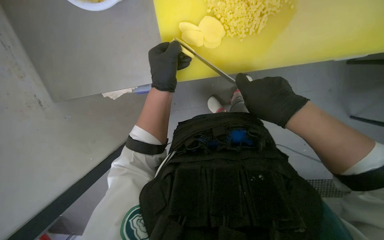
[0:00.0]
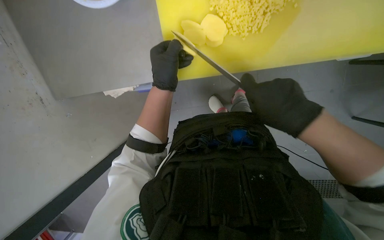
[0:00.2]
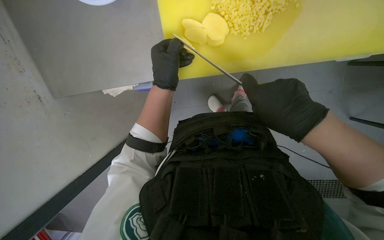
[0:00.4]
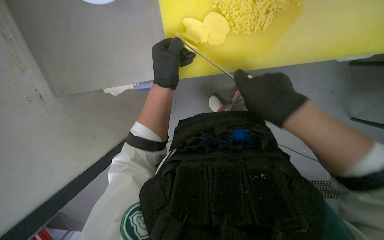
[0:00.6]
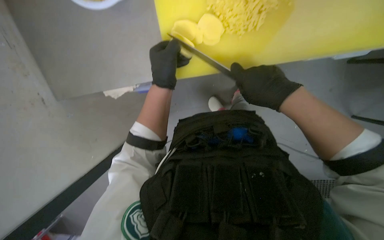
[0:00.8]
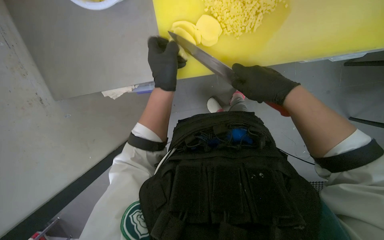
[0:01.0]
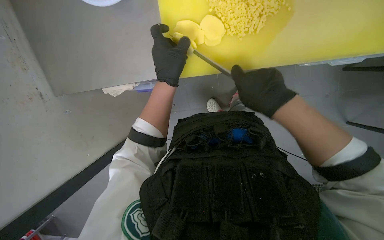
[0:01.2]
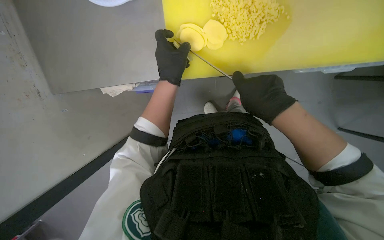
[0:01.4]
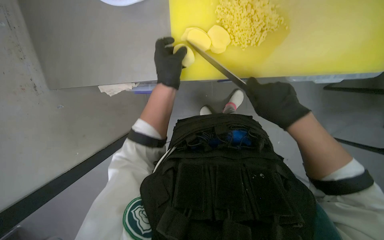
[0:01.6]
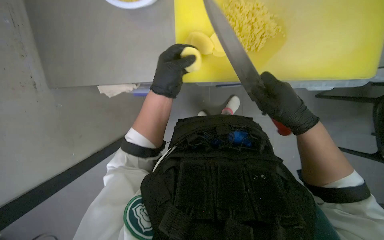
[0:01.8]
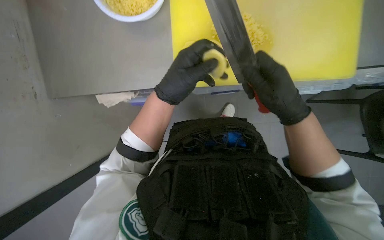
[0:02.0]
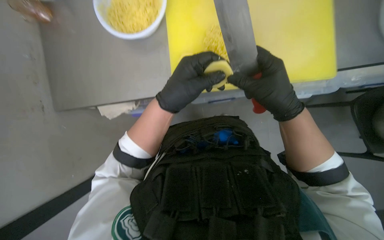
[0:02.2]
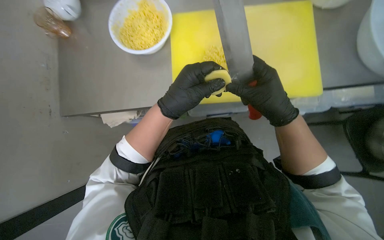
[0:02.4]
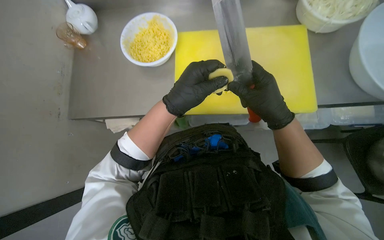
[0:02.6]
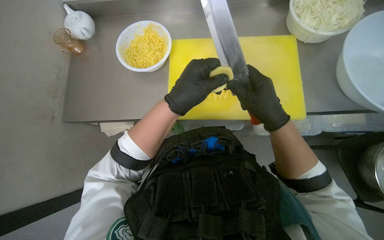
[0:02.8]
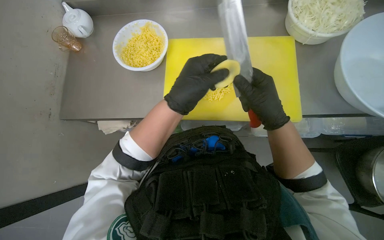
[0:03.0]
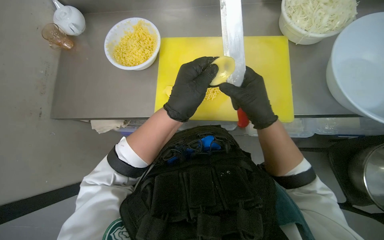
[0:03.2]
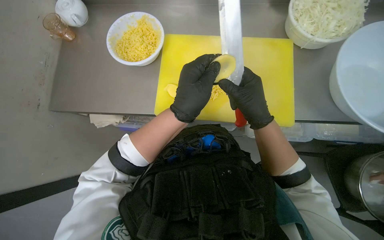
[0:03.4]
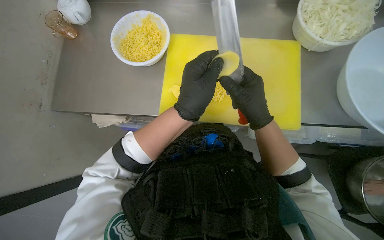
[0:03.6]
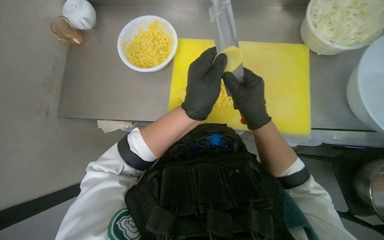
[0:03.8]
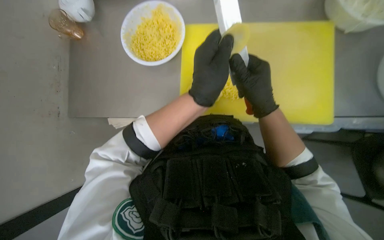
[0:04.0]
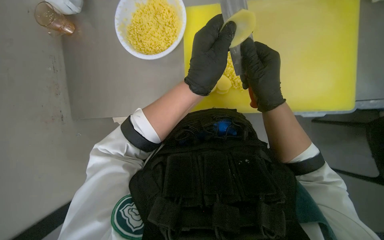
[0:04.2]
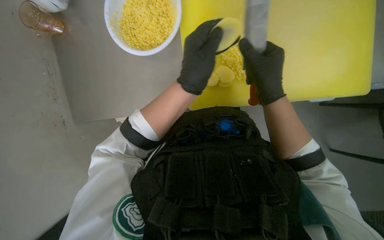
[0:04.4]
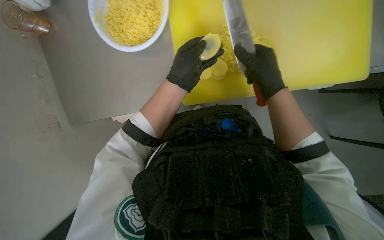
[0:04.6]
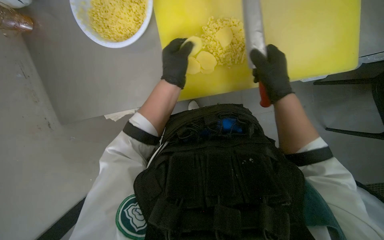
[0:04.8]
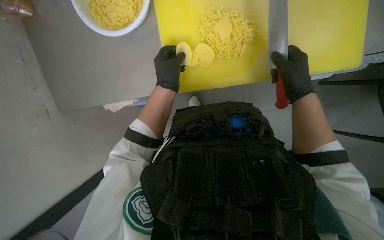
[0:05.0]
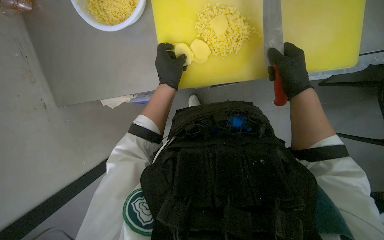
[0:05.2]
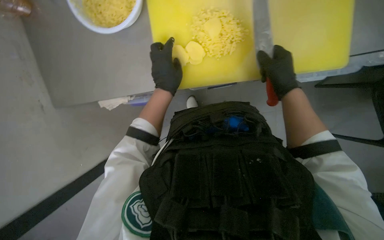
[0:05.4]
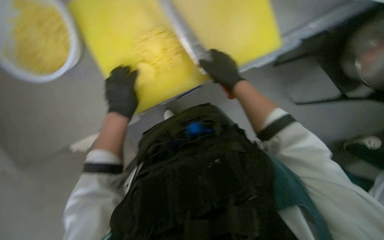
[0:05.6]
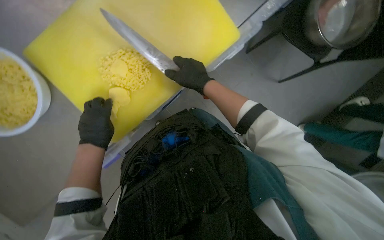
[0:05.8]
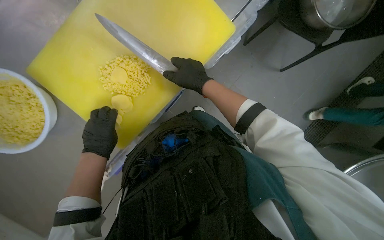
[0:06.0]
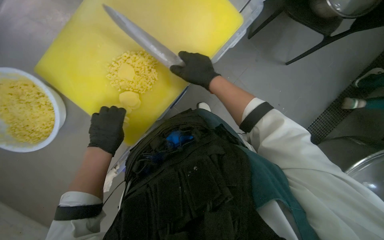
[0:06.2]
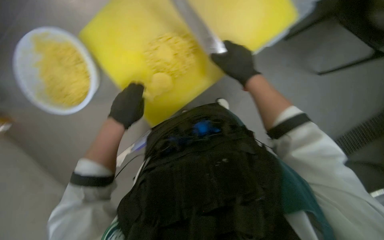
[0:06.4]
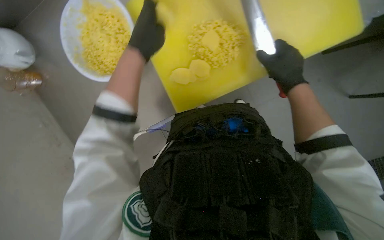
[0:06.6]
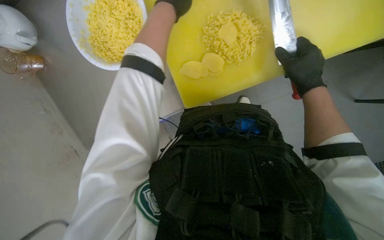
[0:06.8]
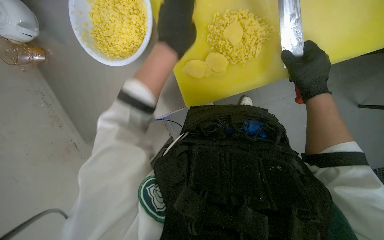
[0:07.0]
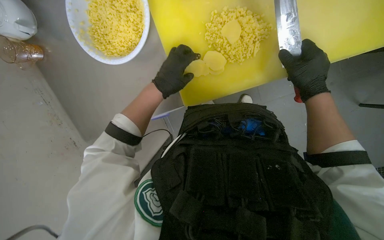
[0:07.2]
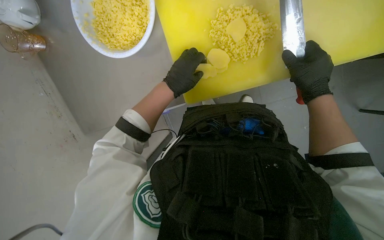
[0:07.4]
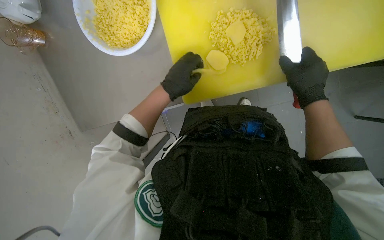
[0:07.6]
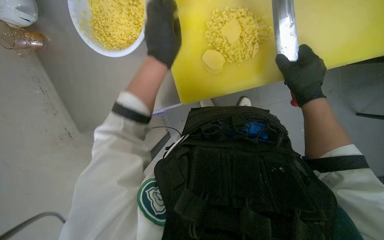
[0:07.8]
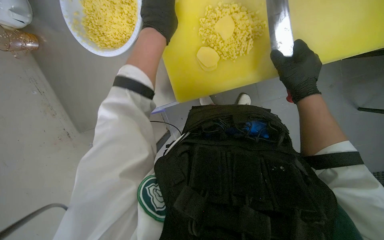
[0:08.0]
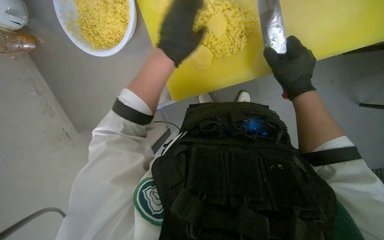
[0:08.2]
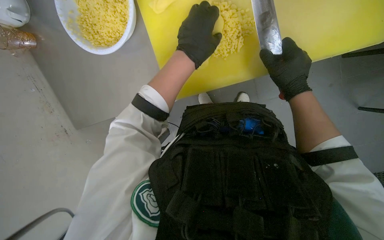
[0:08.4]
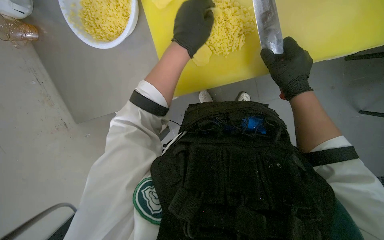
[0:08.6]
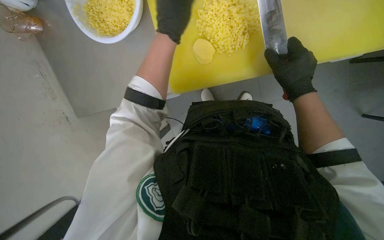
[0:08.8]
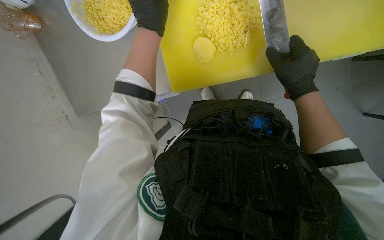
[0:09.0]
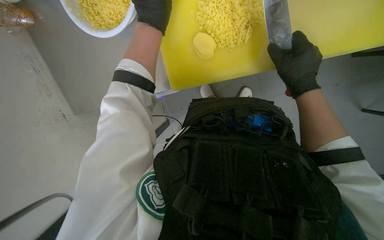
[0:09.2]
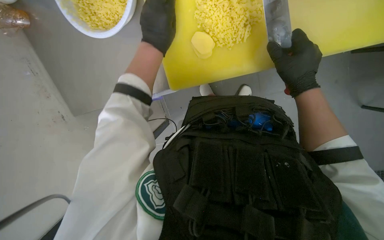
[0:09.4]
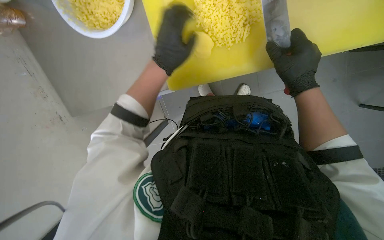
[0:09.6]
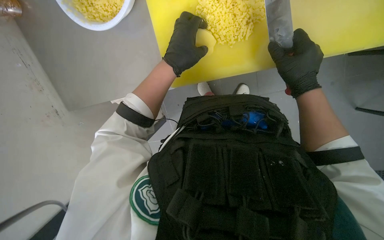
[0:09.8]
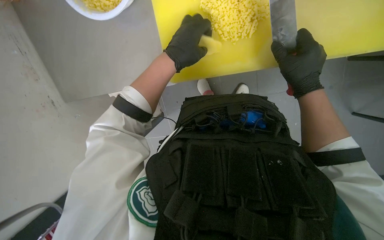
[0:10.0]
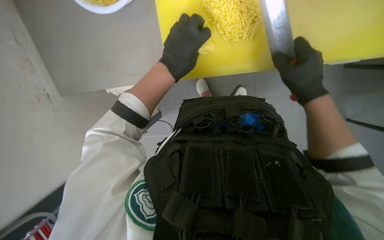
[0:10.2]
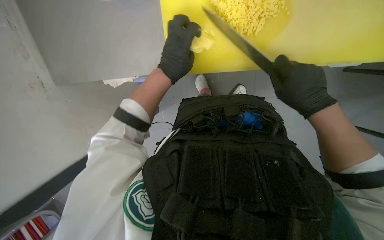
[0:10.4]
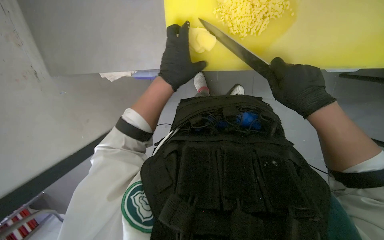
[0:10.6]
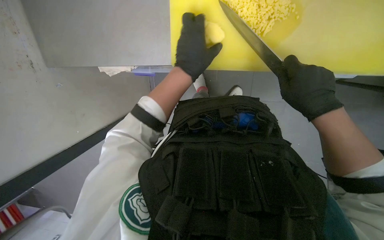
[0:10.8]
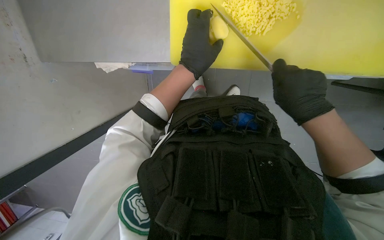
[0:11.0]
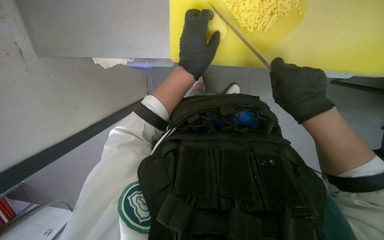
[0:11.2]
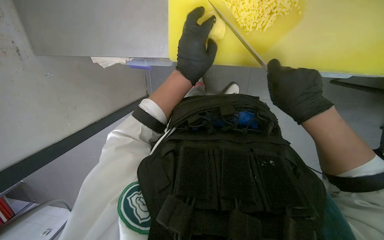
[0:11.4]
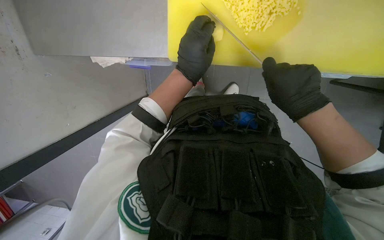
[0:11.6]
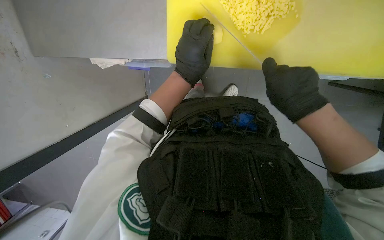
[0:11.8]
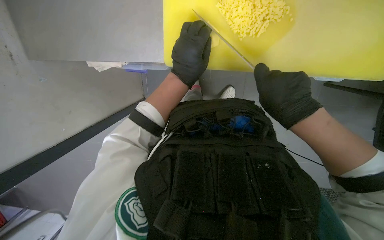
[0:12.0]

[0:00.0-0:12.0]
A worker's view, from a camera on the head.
Job: preparing food.
The whole recording: Slicing and dicing potatoes. The worker slices and dices potatoes on a yellow cutting board, then transfers them to a white bowl.
0:00.0 to 0:01.6: The hands are busy where they are.
0:01.6 to 0:03.0: The camera pitches upward, by about 30 degrees. The left hand heads nearer to the camera, covering roughly 20 cm.
0:03.0 to 0:04.4: The hands are busy where they are.
0:04.4 to 0:06.0: The scene turns about 40 degrees counterclockwise in the picture.
0:06.0 to 0:07.6: The scene turns about 35 degrees clockwise in the picture.
0:07.6 to 0:09.0: The left hand moves up and down the picture over about 15 cm, changing direction 2 times.
0:09.0 to 0:10.4: The left hand heads down the picture, covering roughly 15 cm.
0:10.4 to 0:12.0: The hands are busy where they are.

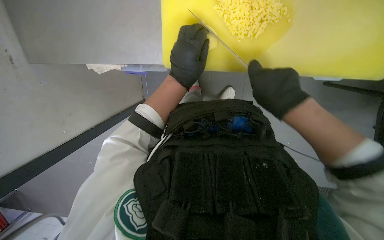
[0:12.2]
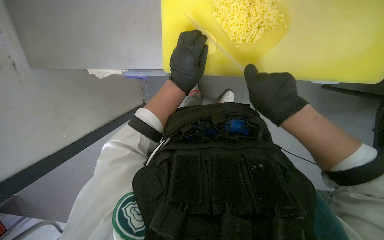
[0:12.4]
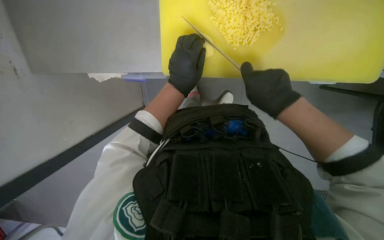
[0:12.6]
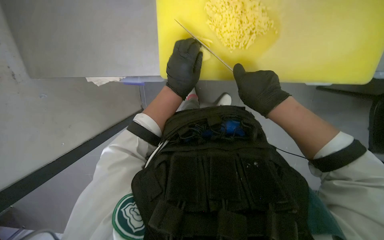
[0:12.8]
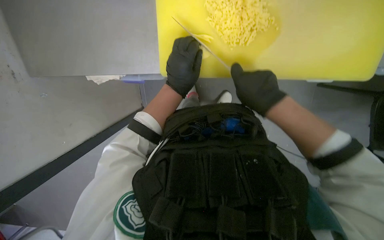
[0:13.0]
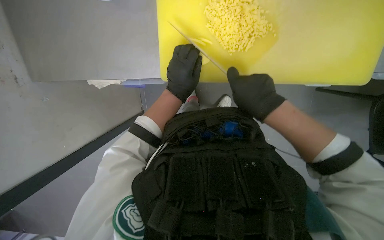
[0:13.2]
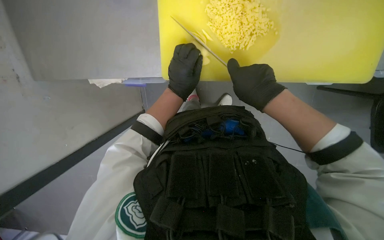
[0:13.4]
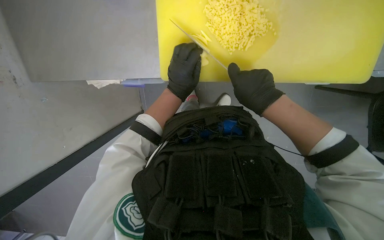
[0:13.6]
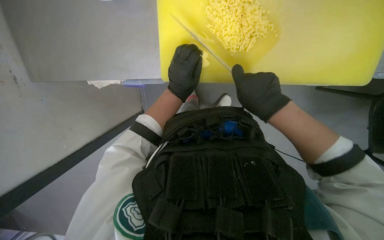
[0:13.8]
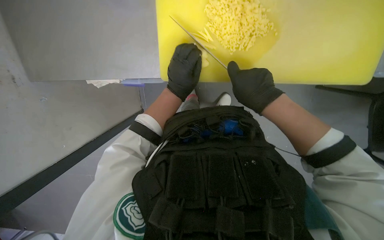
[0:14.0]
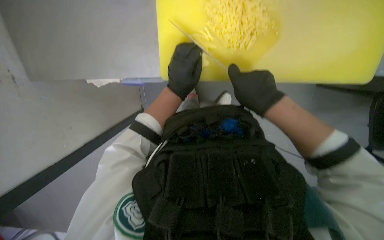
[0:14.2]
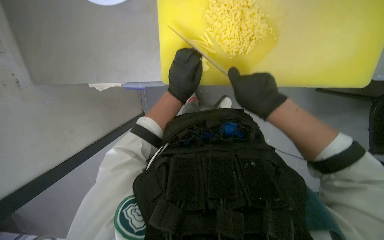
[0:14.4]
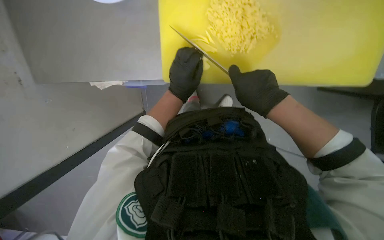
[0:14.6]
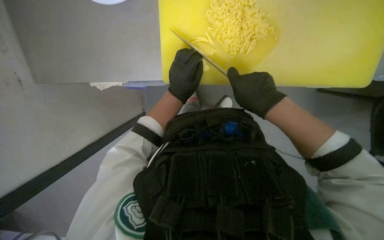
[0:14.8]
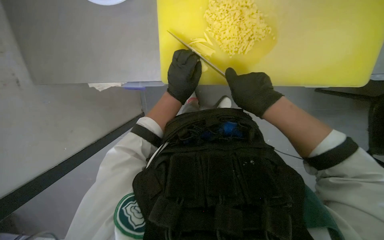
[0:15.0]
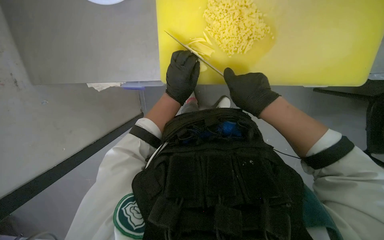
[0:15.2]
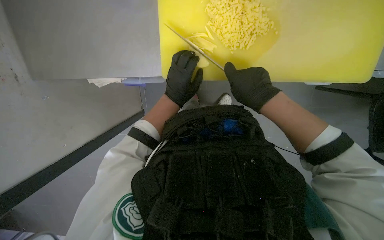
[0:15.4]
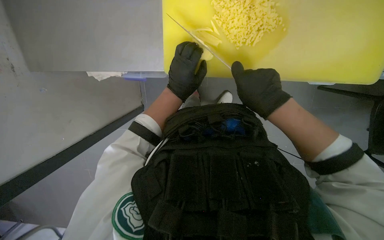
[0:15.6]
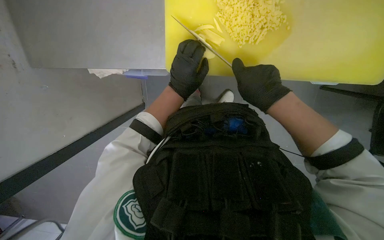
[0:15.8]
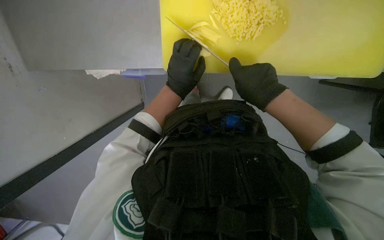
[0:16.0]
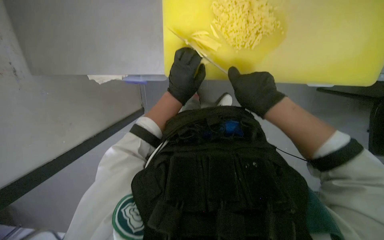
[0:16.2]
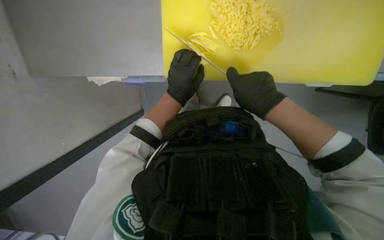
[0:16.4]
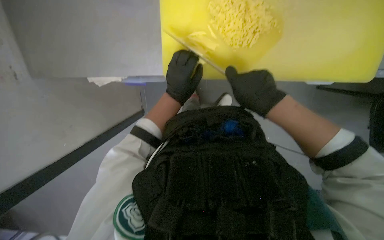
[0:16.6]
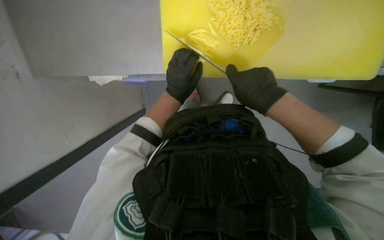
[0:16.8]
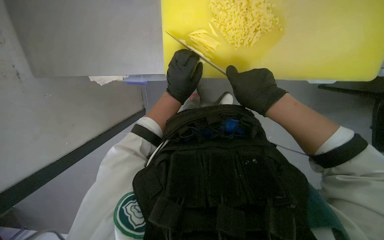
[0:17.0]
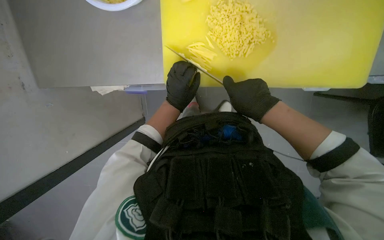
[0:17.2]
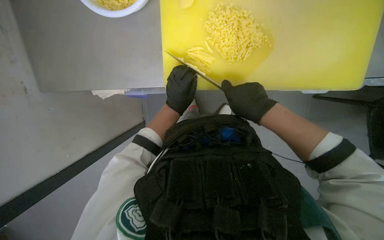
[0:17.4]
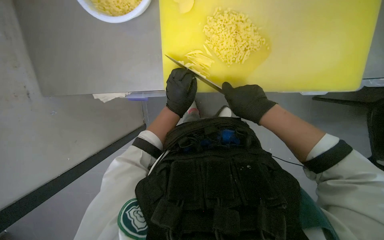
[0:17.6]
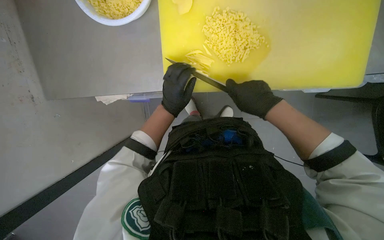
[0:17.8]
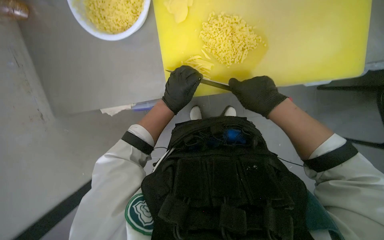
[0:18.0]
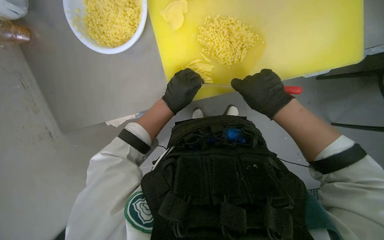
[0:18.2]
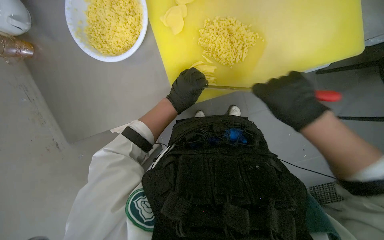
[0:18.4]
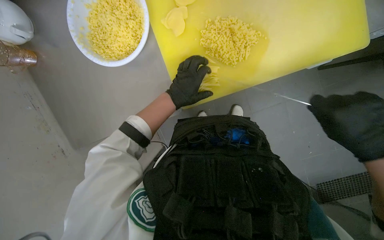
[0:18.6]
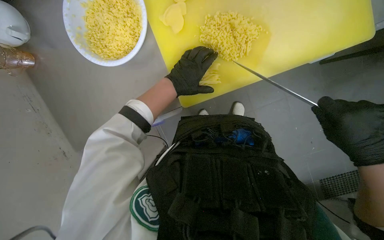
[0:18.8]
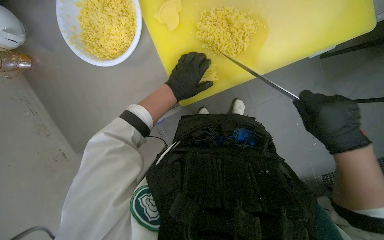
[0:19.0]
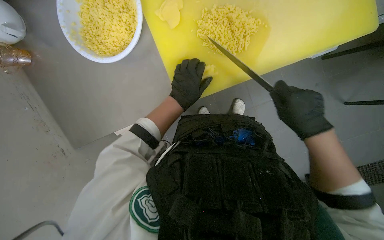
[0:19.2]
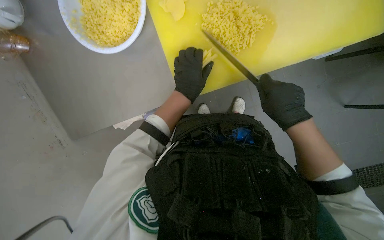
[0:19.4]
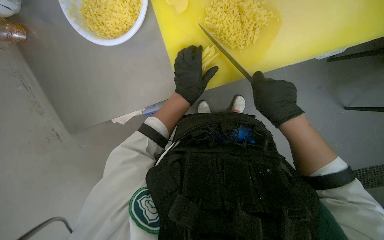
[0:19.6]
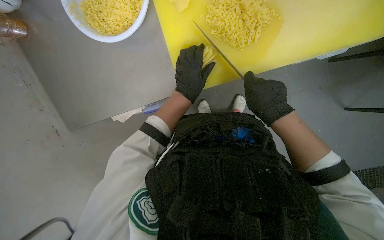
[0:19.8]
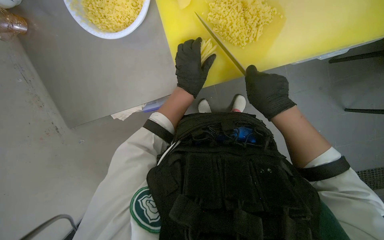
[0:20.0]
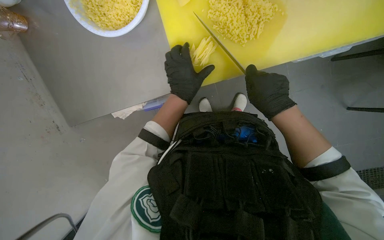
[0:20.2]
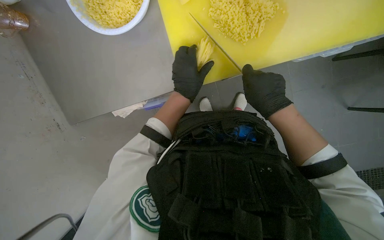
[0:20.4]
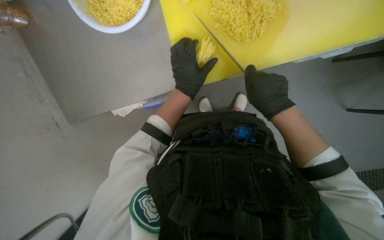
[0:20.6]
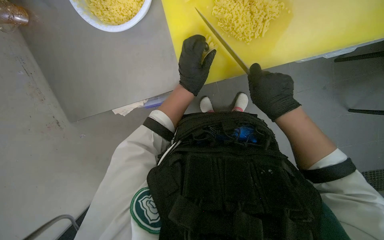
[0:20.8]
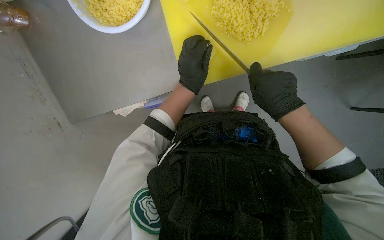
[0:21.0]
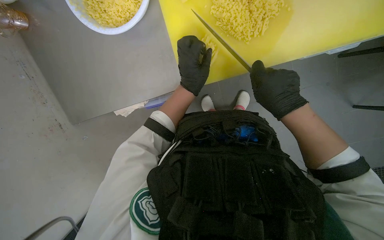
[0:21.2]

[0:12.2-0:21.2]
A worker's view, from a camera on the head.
Job: preparing food.
The whole recording: Slicing and dicing potatoes. The worker slices and dices potatoes on a yellow cutting board, then transfers them to a white bowl.
0:12.2 to 0:16.6: The hands are busy where they are.
0:18.2 to 0:19.8: The right hand moves approximately 10 cm to the right and comes back.
0:19.8 to 0:21.2: The hands are busy where they are.
